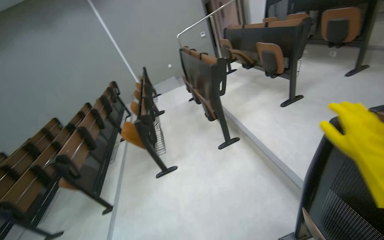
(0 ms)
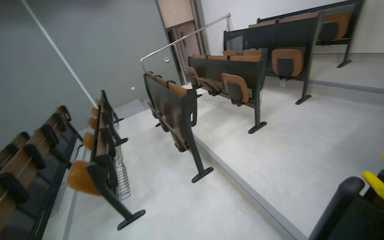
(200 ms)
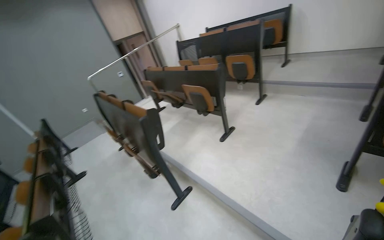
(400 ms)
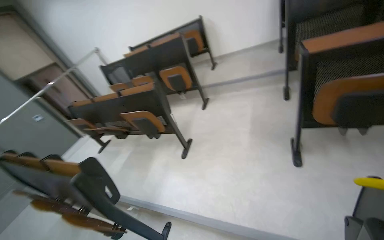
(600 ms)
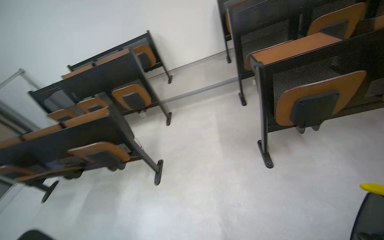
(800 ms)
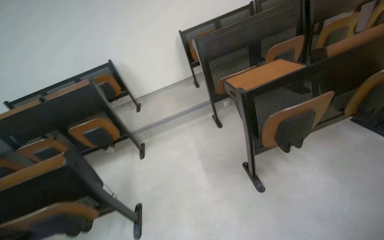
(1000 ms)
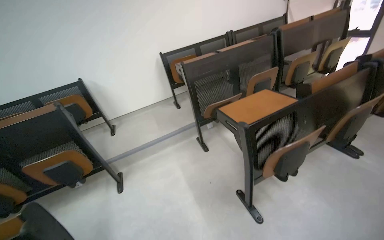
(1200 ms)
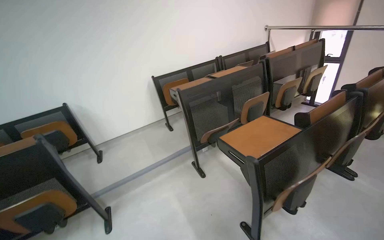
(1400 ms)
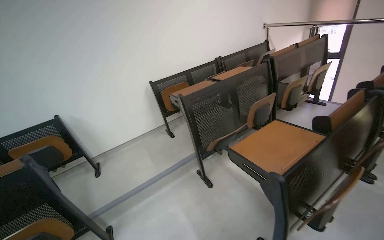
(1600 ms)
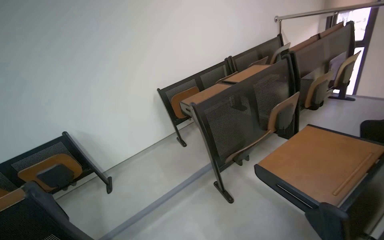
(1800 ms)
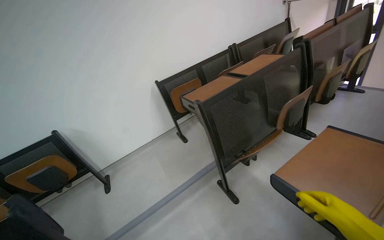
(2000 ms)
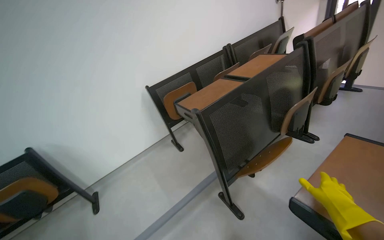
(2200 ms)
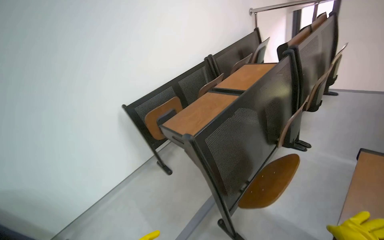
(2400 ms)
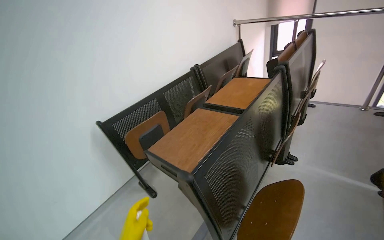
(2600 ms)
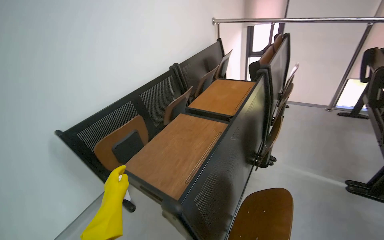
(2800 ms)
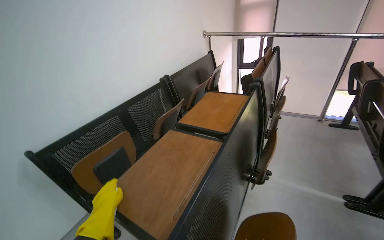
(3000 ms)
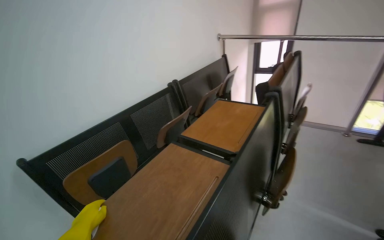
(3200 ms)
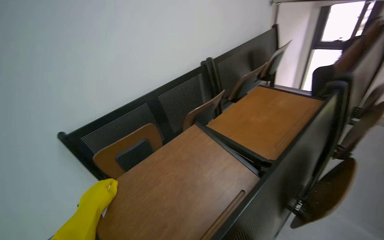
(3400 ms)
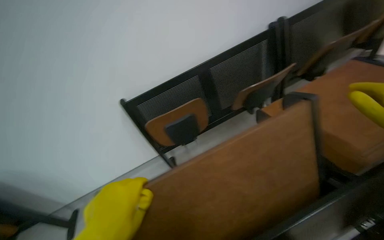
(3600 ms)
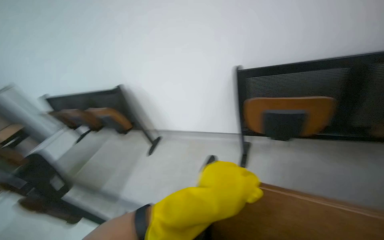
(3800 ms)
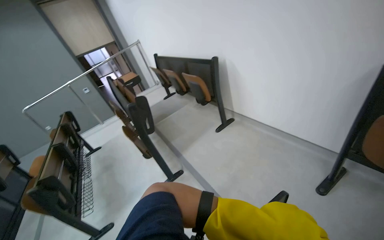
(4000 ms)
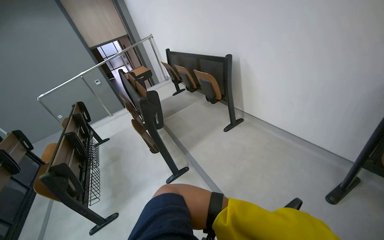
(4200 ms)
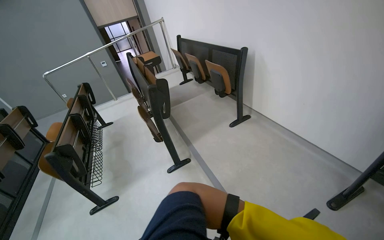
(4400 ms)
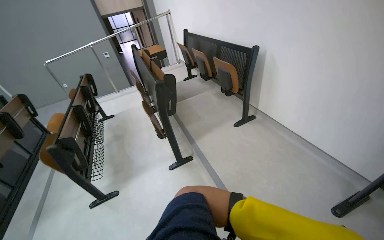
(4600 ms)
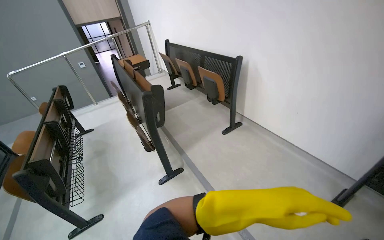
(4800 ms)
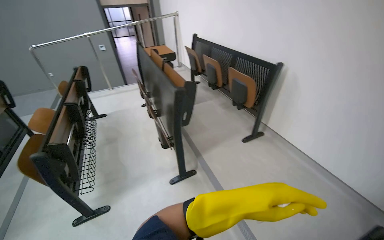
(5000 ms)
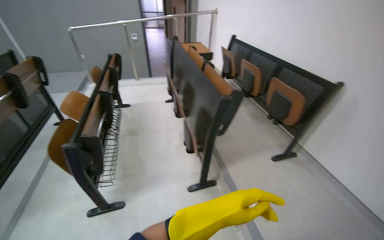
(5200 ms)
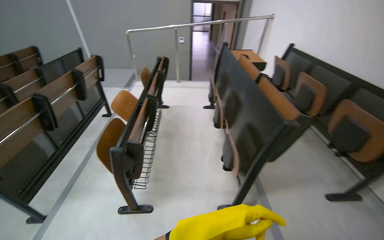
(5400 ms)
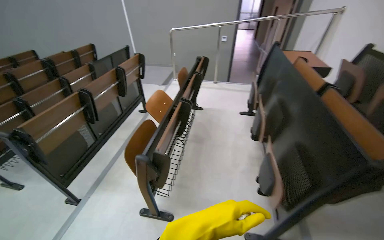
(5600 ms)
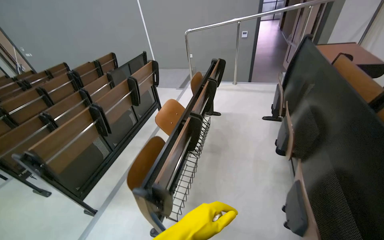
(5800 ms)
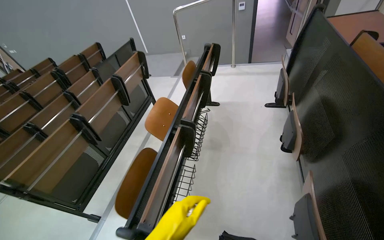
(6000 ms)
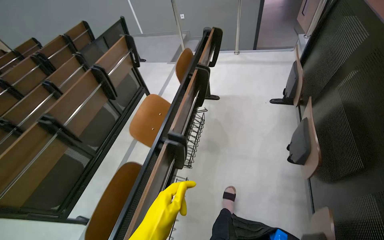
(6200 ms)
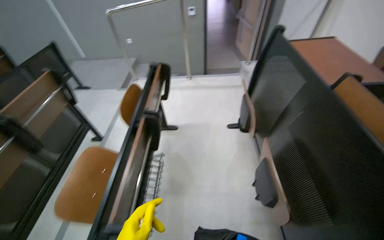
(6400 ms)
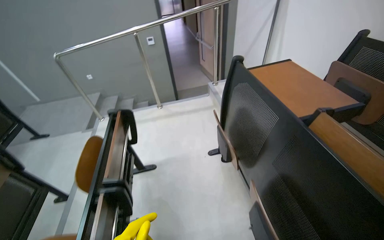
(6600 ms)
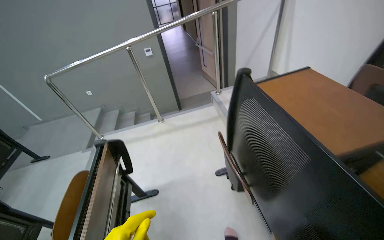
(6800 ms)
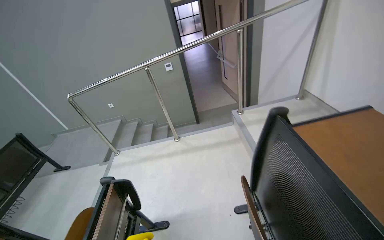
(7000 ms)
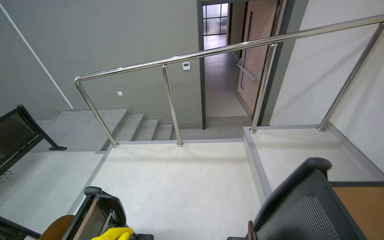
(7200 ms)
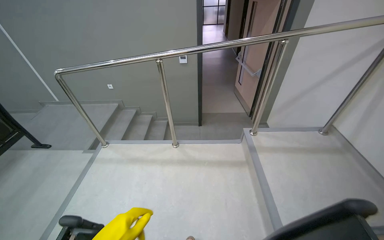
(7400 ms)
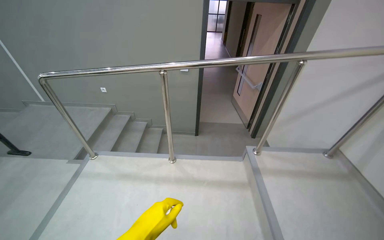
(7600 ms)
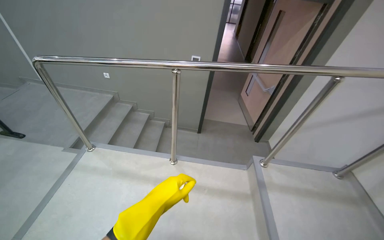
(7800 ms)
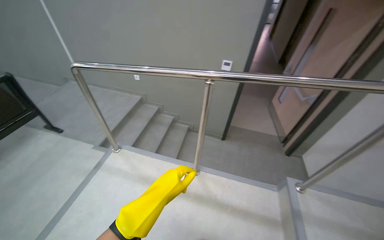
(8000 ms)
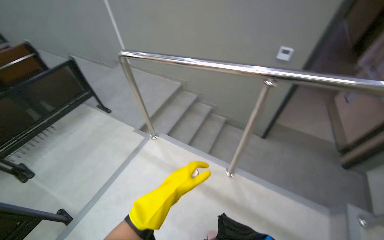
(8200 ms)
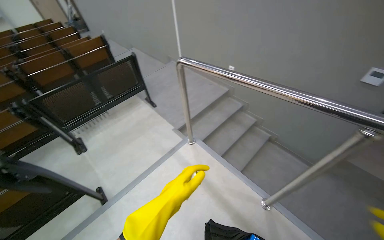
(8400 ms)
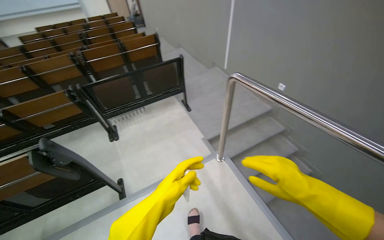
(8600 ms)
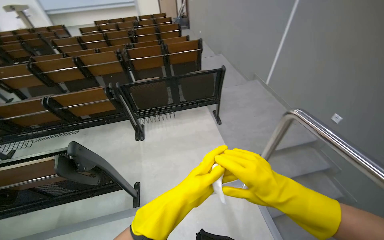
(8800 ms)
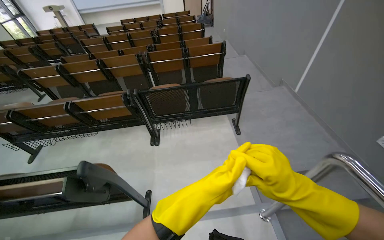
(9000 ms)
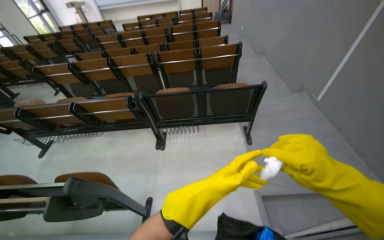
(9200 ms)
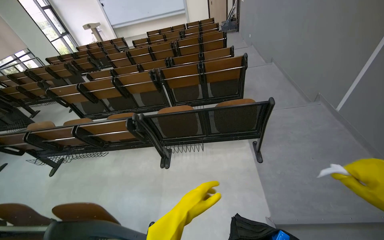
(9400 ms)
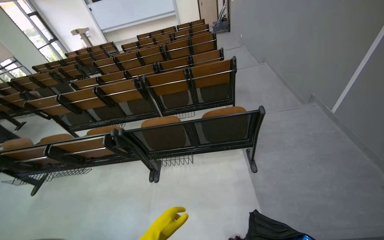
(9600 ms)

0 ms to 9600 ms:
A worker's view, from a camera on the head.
Job: preparing cleaning supplies.
The whole recording: Organizing and cleaning classroom desks. The worker adjusts and wipes down desks and chairs in the classroom.
0 ms to 1600 ms: The wearer moves roughly 1.5 m. The wearer's head swings roughly 100 degrees to the right. The camera pitches upward, by approximately 35 degrees.
1600 ms to 3200 ms: The head travels some 1 m. The wearer's head swings approximately 25 degrees to the right.
3200 ms to 4800 ms: The wearer looks roughly 110 degrees further to the left. The view tilts roughly 40 degrees downward.
4800 ms to 6400 ms: The head travels some 1.5 m. The head rotates about 30 degrees to the left.
6400 ms to 8000 ms: The camera is carried some 1.5 m.
8000 ms to 9600 ms: The camera is carried some 1.5 m. The wearer looks approximately 75 degrees further to the left.

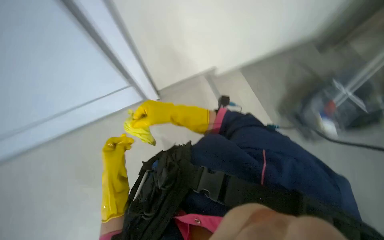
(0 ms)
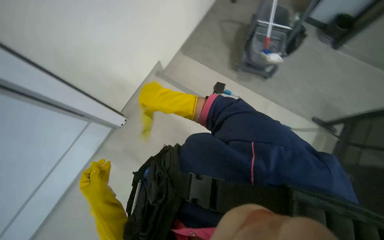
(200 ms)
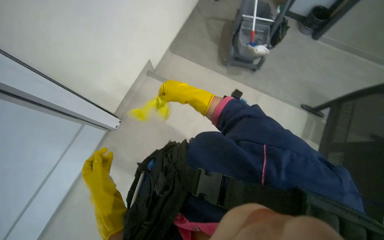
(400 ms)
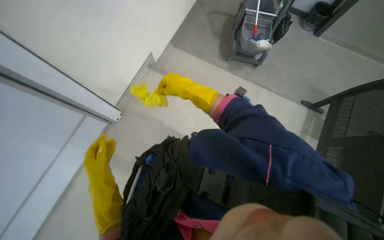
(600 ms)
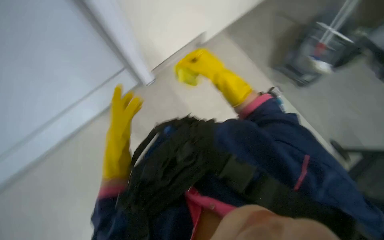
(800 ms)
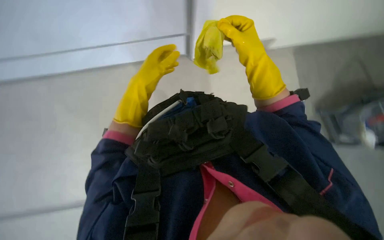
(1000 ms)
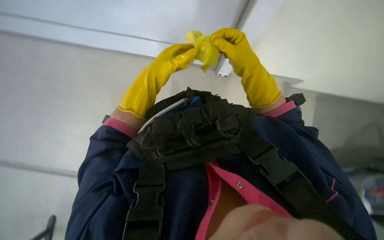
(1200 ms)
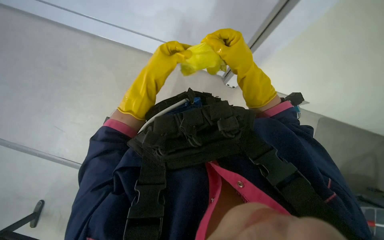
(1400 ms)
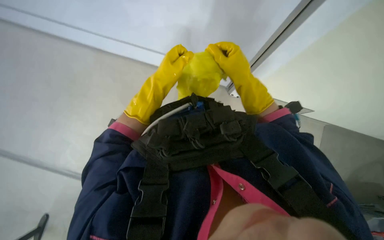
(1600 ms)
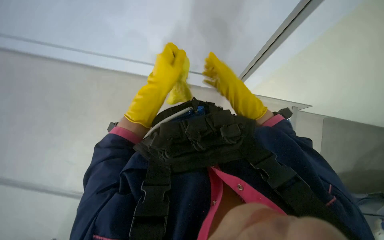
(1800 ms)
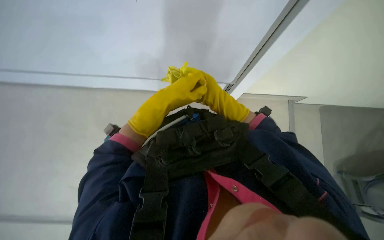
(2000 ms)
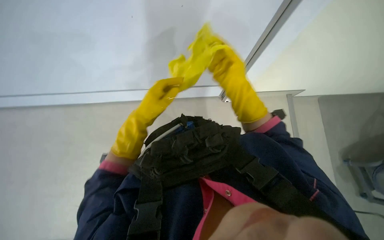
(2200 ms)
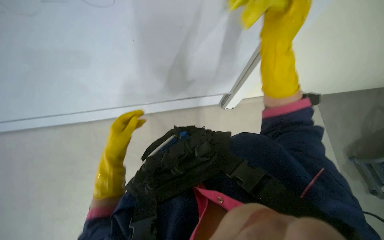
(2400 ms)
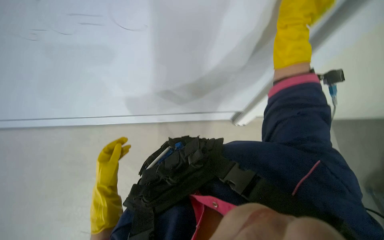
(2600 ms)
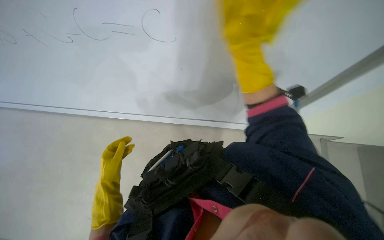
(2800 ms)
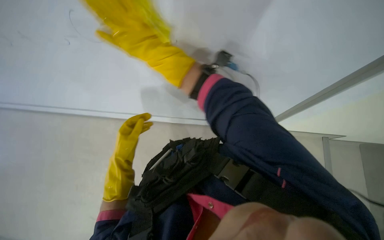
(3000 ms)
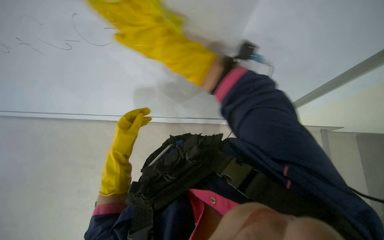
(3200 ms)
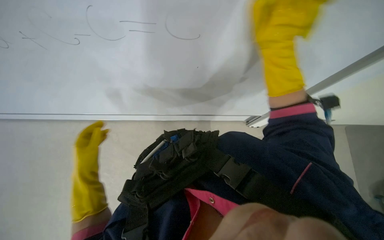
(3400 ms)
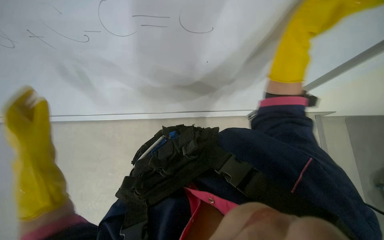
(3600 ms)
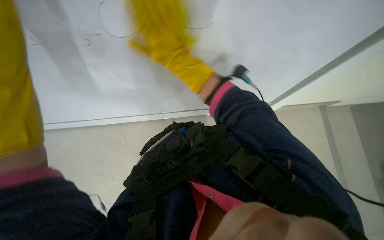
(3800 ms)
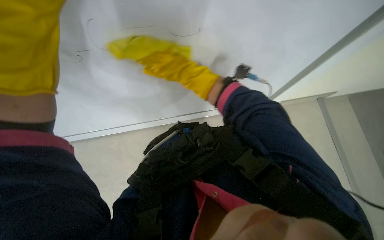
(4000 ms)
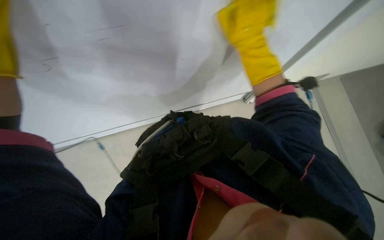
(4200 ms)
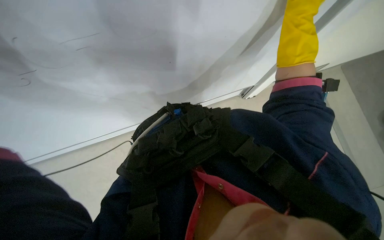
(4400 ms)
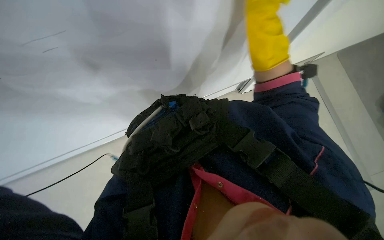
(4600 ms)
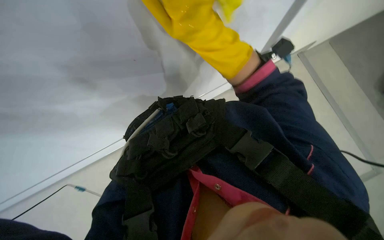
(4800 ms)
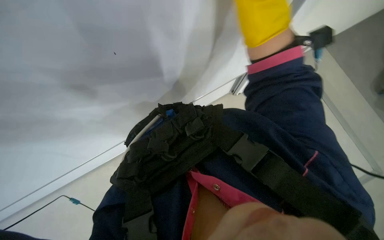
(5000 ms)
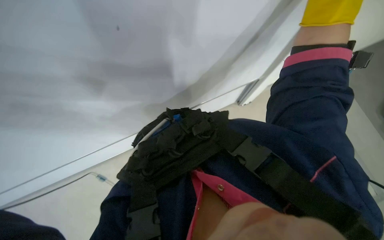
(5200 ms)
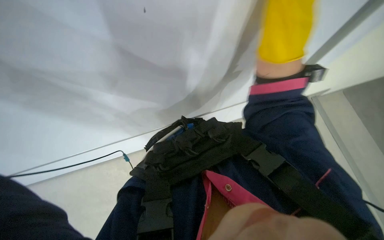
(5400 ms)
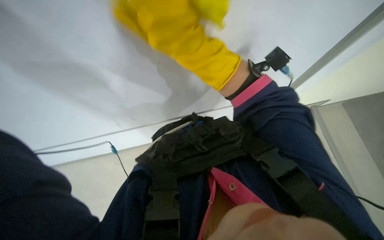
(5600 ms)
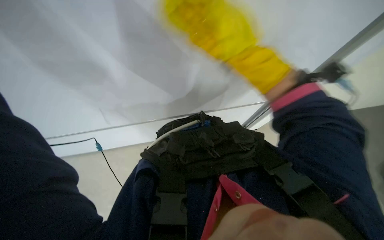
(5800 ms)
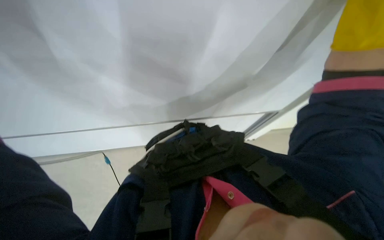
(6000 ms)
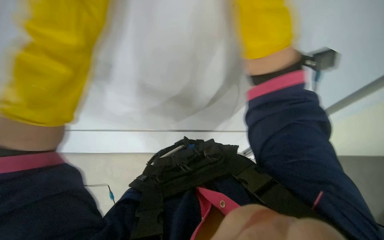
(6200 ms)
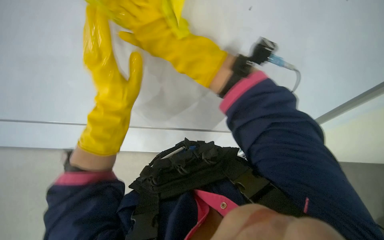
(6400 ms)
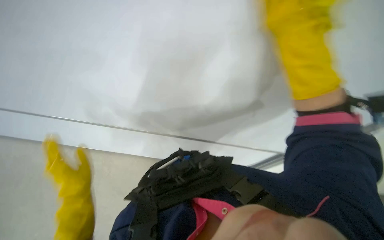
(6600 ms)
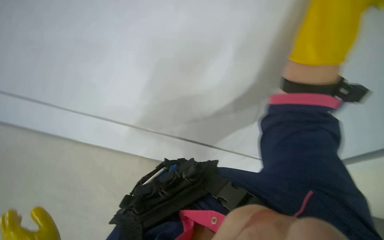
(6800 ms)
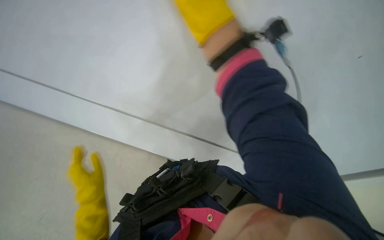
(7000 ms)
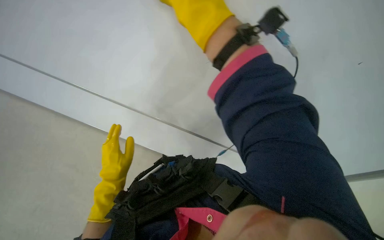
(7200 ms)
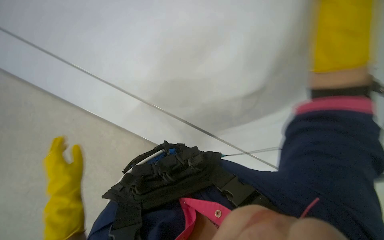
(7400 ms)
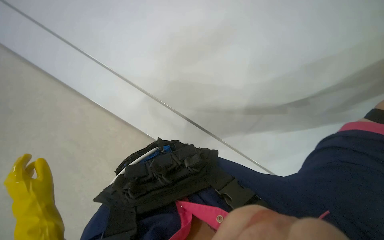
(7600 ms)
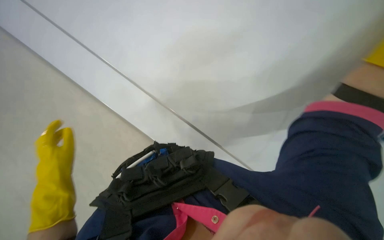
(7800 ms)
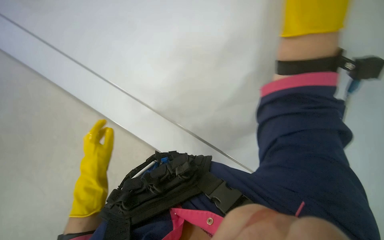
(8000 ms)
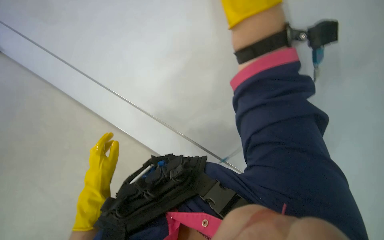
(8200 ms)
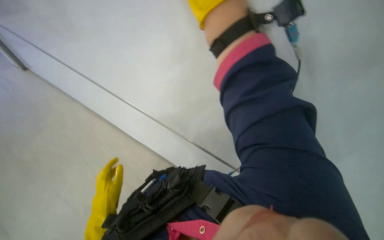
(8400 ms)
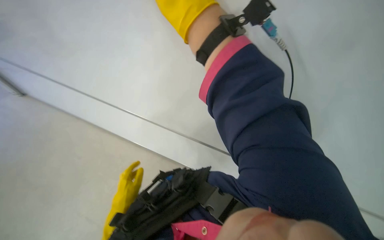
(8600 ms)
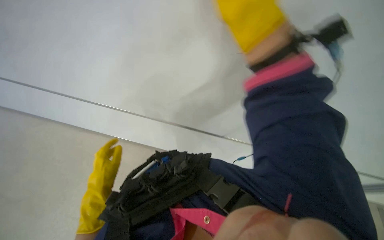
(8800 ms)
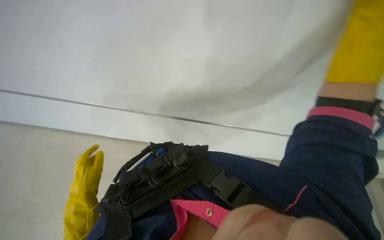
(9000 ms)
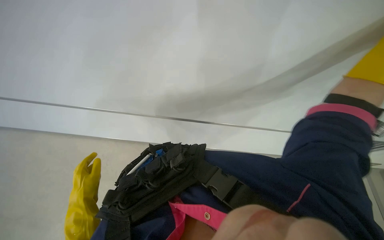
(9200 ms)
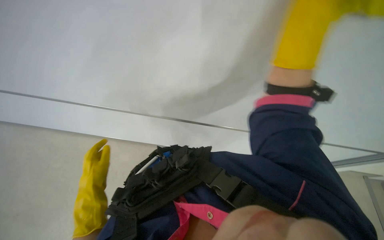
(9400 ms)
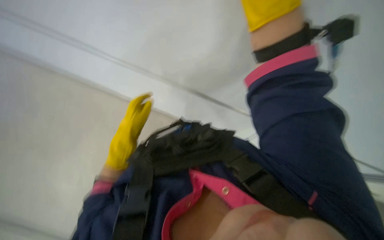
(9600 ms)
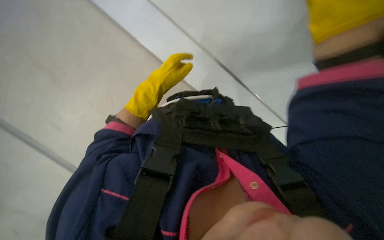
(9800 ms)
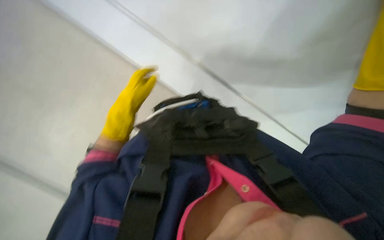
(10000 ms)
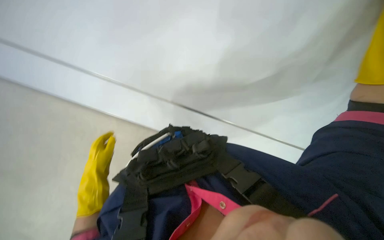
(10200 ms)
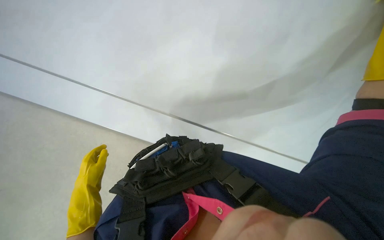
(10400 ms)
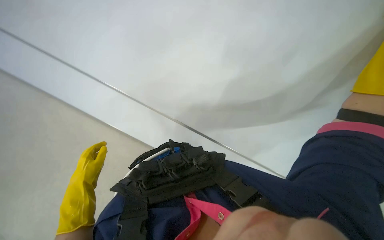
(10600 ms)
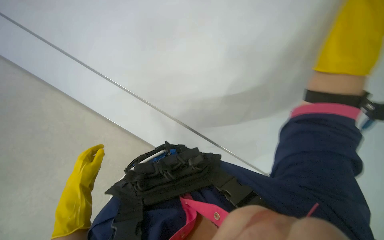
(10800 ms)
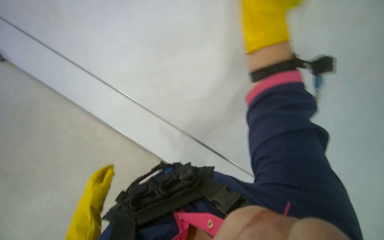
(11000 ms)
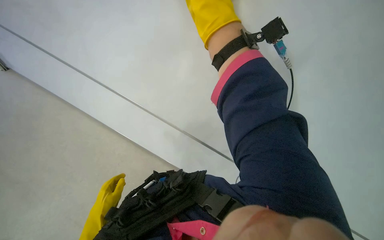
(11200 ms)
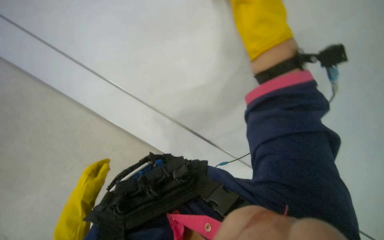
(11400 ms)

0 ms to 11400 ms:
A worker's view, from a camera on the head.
Job: wiping surfaces.
The whole recording: Wiping white board. The worker wipes the white board with a yellow cleaning cloth.
4200 ms to 5600 ms: The right hand heads to the left, down the picture and nearer to the camera, covering some 25 cm.
5600 ms to 7200 ms: The right hand swings left and right, some 10 cm each way, with 2 reversals.
8600 ms to 10000 ms: The wearer's head swings about 20 degrees to the left. The left hand is displaced up the picture by roughly 20 cm.
